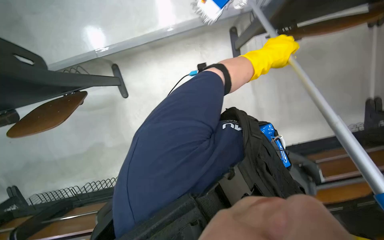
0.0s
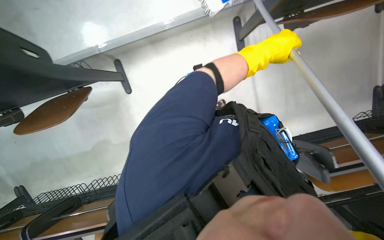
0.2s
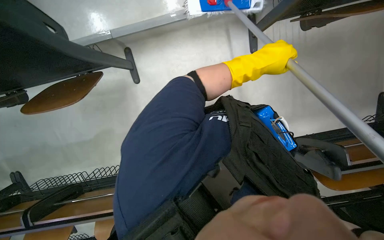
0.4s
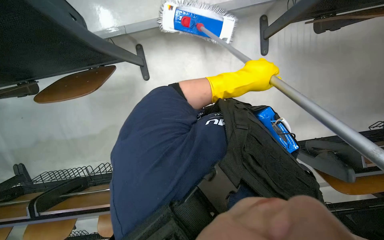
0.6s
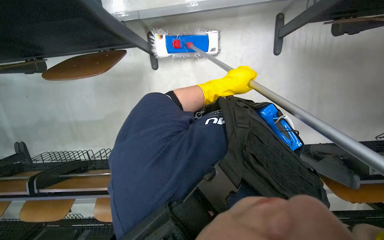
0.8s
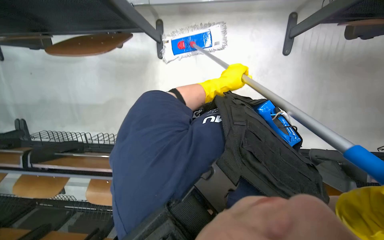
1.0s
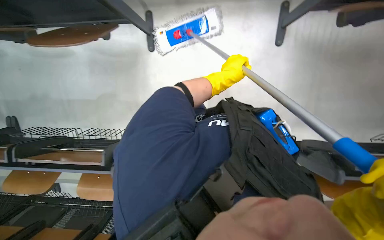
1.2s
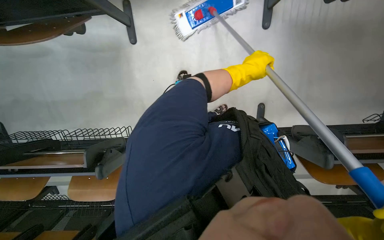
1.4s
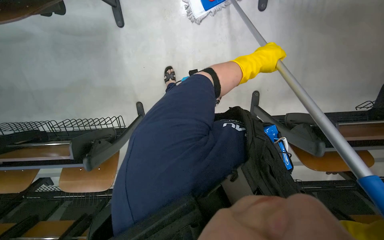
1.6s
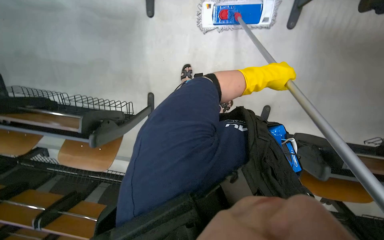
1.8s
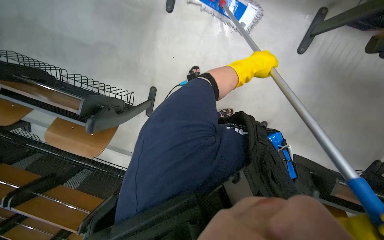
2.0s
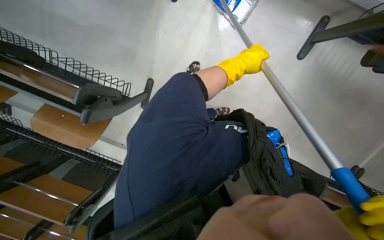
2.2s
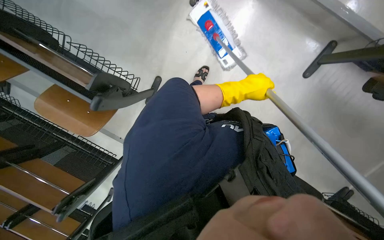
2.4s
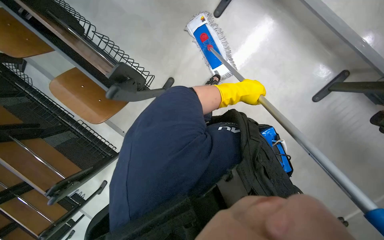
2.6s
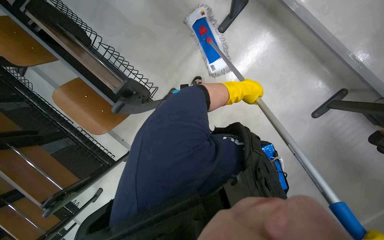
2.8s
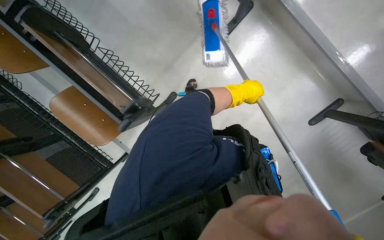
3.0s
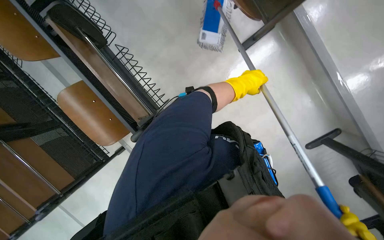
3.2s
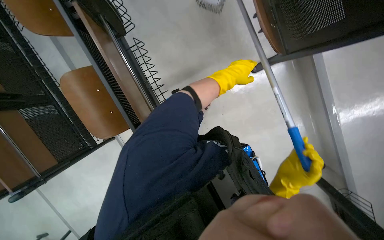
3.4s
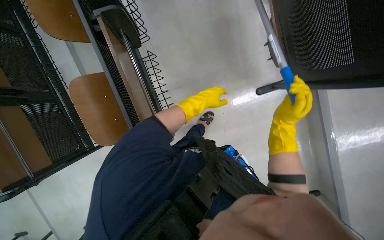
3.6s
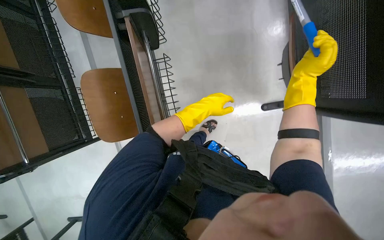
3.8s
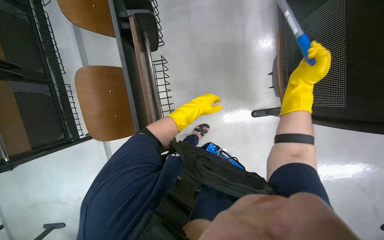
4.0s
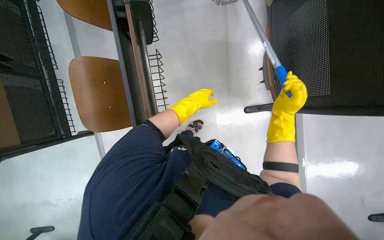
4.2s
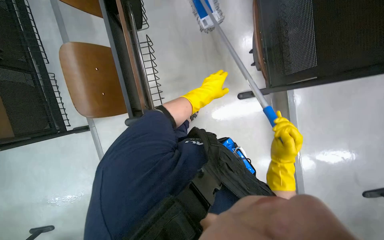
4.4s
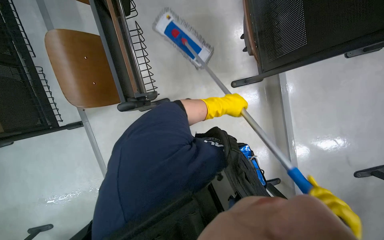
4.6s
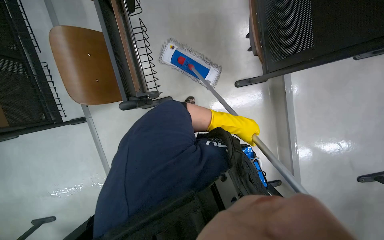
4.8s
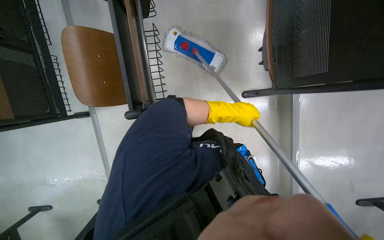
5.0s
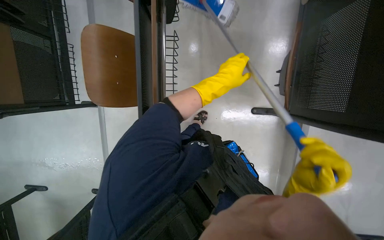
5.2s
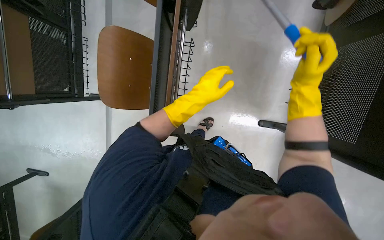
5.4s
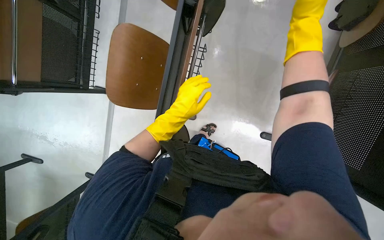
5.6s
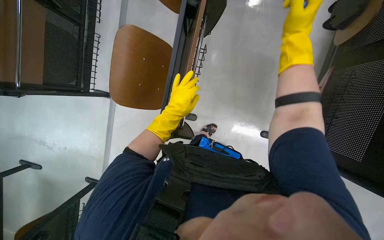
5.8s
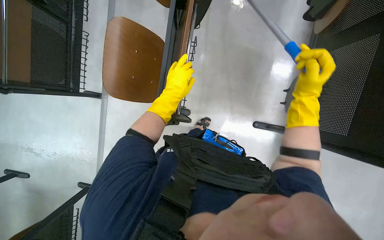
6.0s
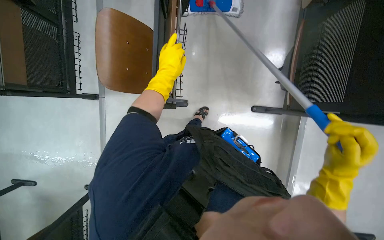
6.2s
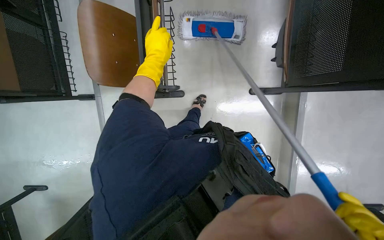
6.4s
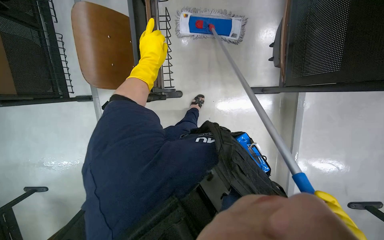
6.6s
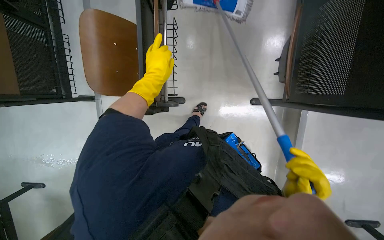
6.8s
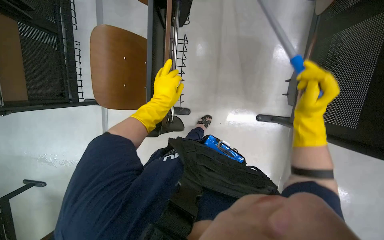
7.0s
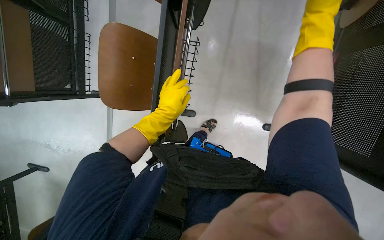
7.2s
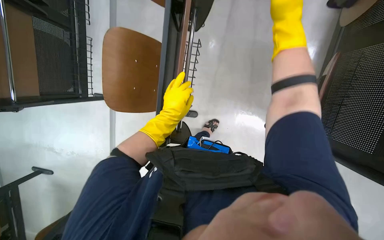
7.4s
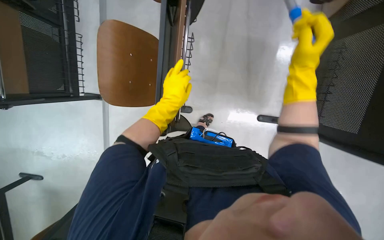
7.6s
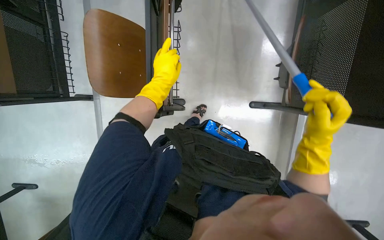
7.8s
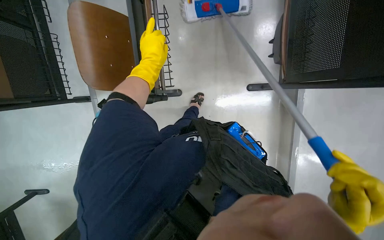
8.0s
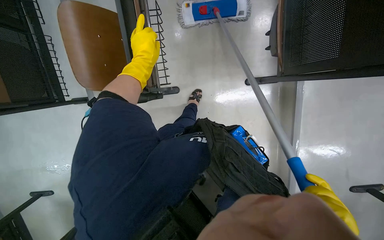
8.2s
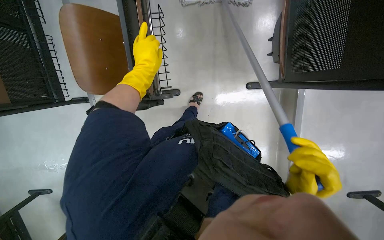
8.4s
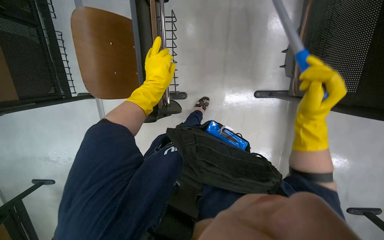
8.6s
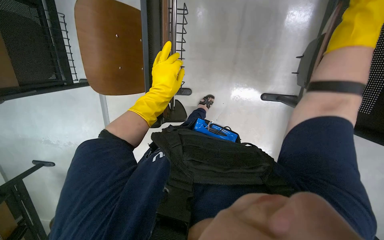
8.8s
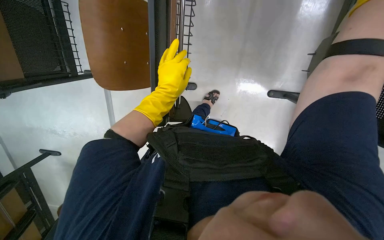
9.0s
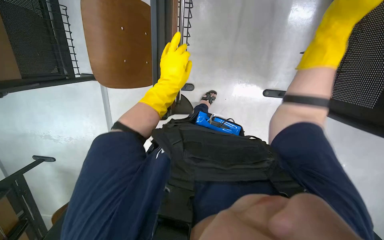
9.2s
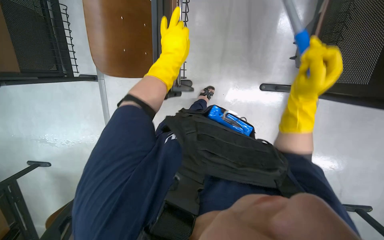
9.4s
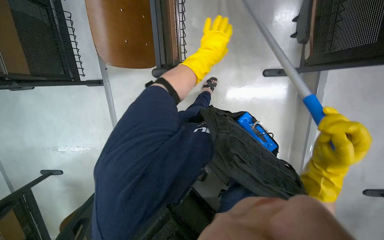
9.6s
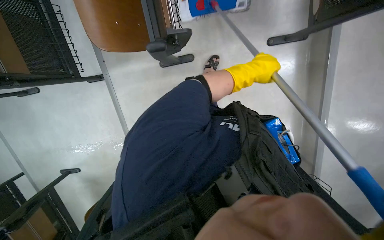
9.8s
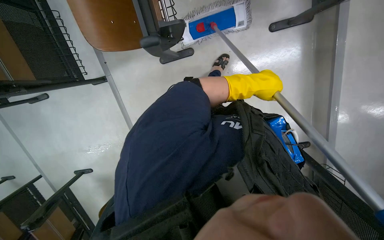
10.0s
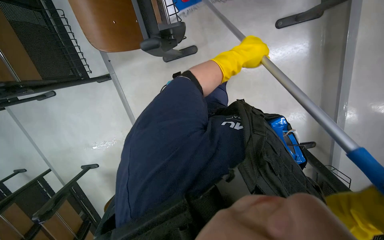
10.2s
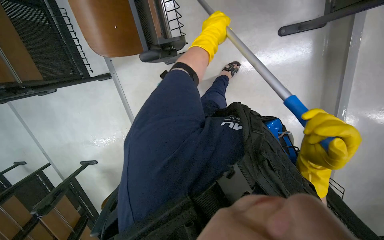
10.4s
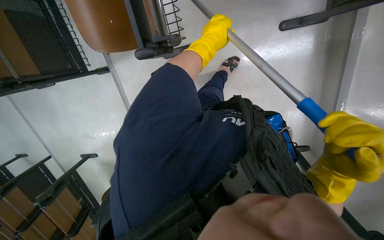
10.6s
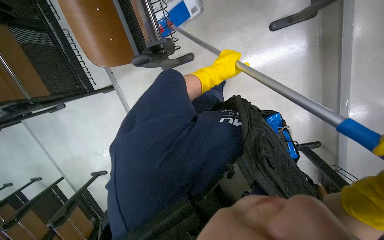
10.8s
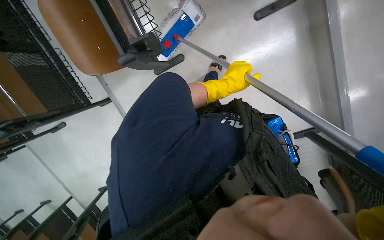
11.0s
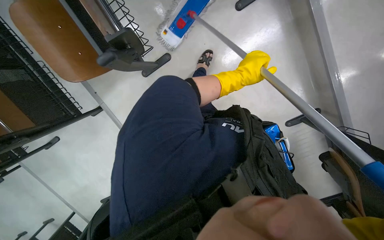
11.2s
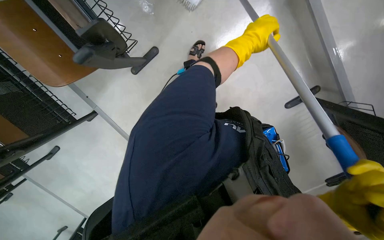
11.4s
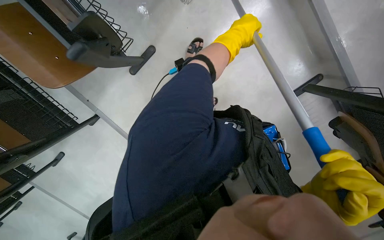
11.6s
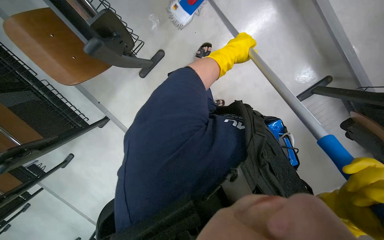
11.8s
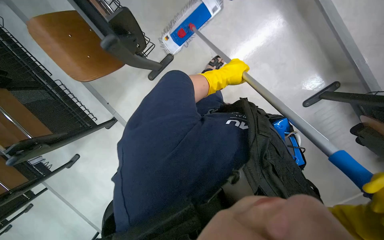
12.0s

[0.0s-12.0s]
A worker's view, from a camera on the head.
Job: mopping floor.
The whole recording: Mopping lecture hall floor. The worker mops the floor in the lecture hall, moving chairs and other items as needed to clean the area.
0.0s to 1.6s: The wearer looks some 15 degrees further downward.
1.6s to 3.0s: The head travels about 40 cm. Everything in view rotates roughly 45 degrees clockwise.
3.0s to 4.4s: The view pans to the right by about 15 degrees. The scene turns some 35 degrees clockwise in the picture.
4.4s to 6.0s: The left hand shifts about 25 cm to the left.
9.0s to 10.4s: The left hand is displaced to the right by about 15 cm.
10.4s to 12.0s: Everything in view rotates roughly 25 degrees counterclockwise. The left hand travels down the picture, to the right and farther from the camera by approximately 40 cm.

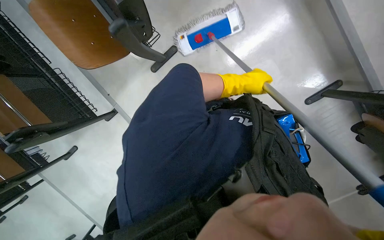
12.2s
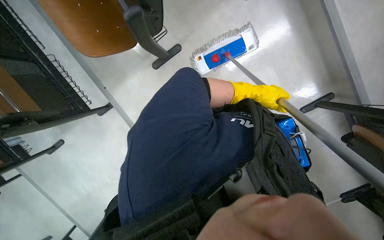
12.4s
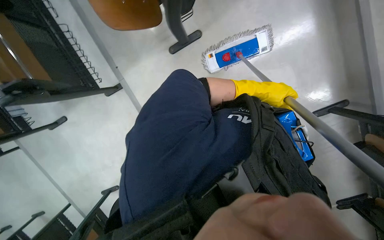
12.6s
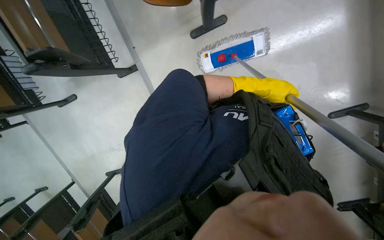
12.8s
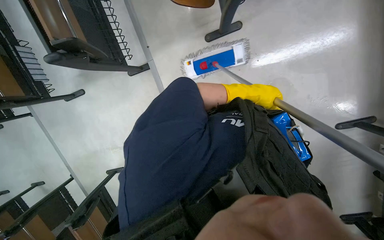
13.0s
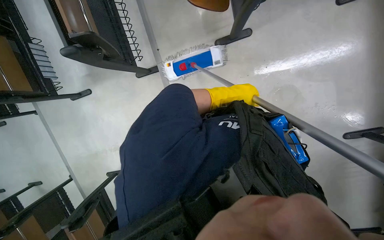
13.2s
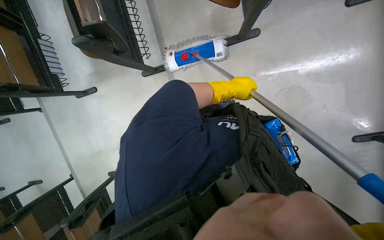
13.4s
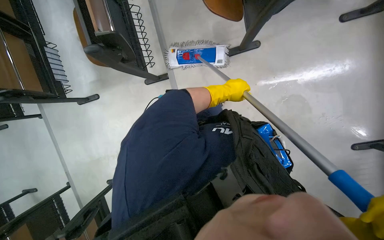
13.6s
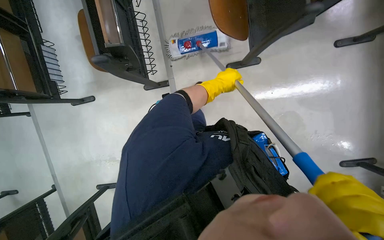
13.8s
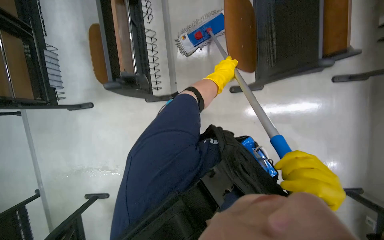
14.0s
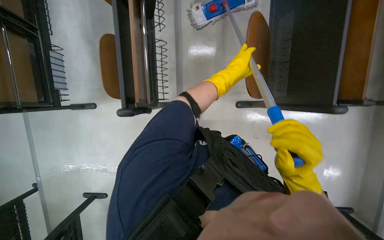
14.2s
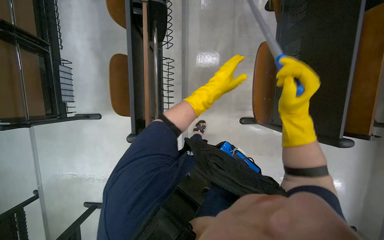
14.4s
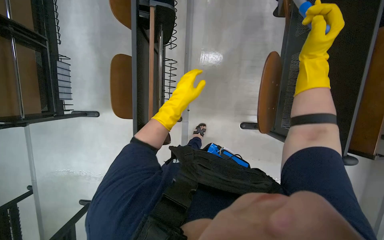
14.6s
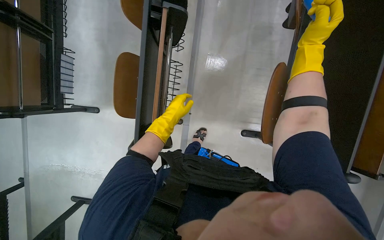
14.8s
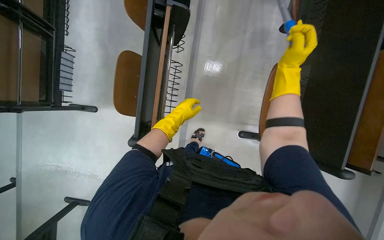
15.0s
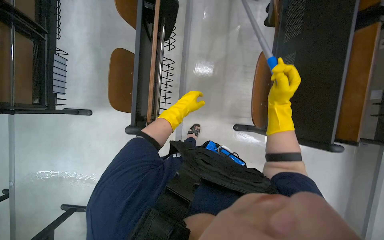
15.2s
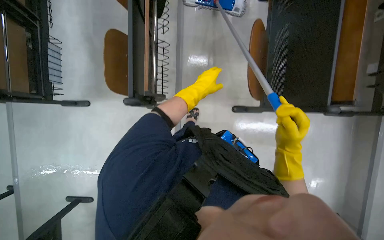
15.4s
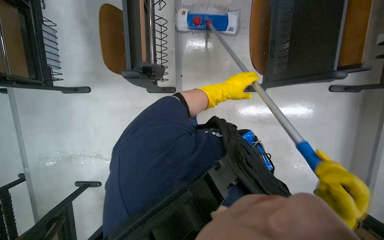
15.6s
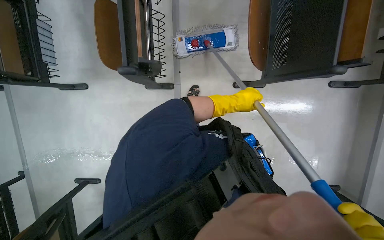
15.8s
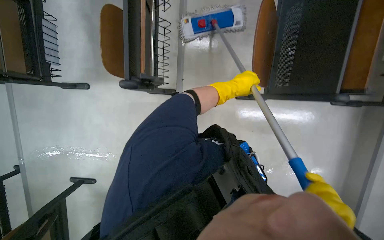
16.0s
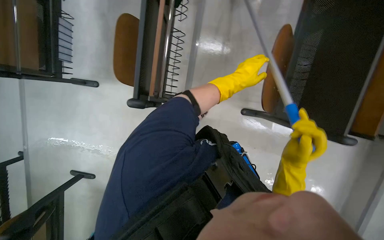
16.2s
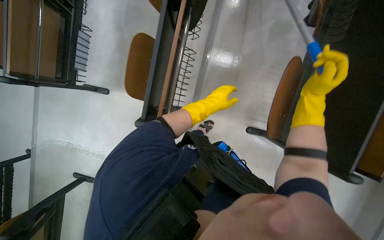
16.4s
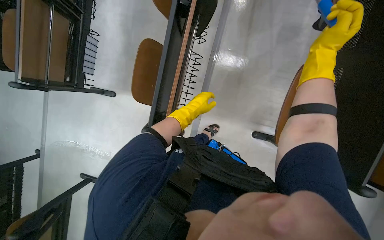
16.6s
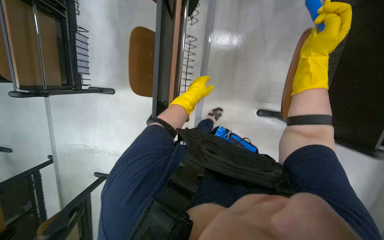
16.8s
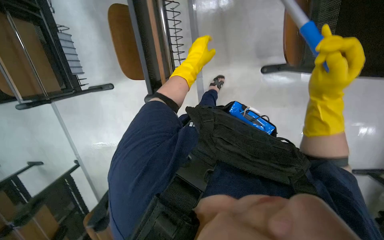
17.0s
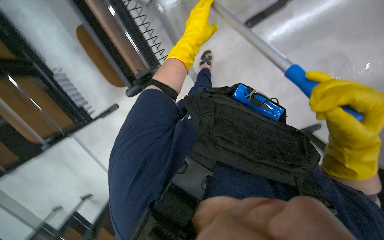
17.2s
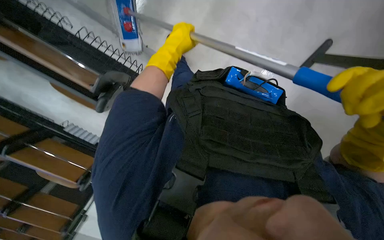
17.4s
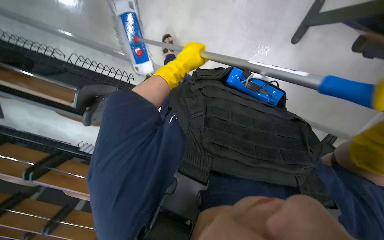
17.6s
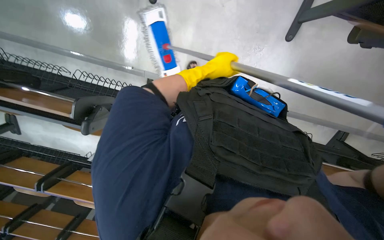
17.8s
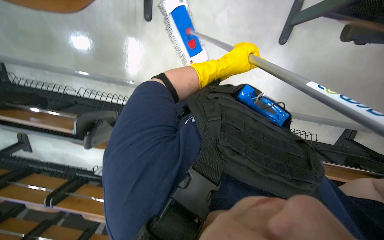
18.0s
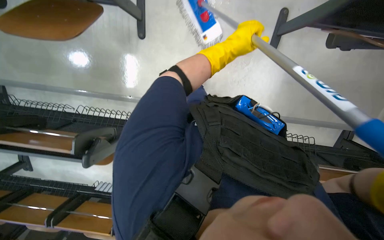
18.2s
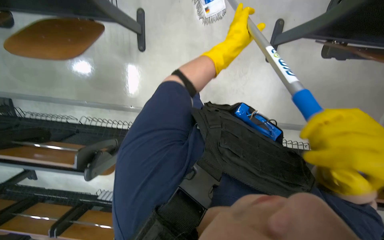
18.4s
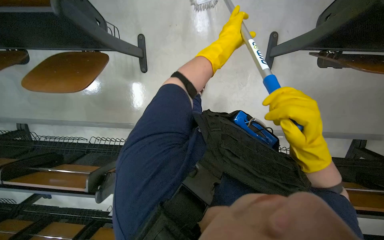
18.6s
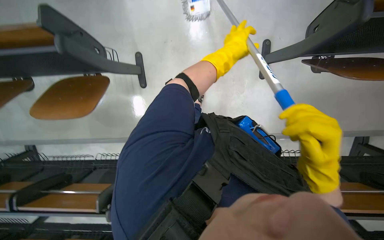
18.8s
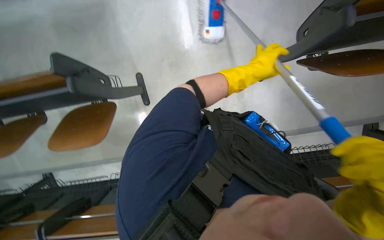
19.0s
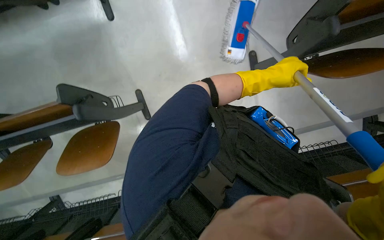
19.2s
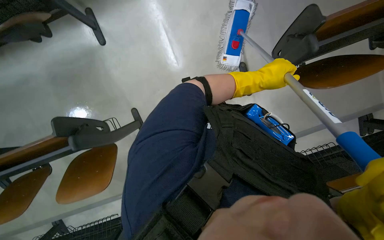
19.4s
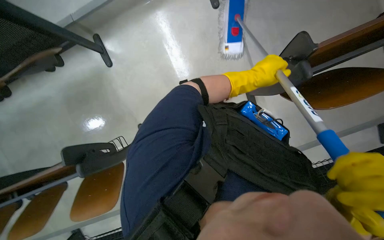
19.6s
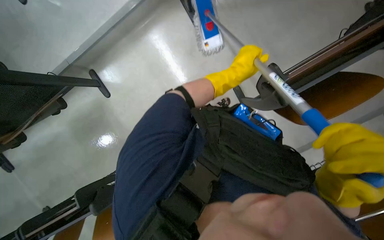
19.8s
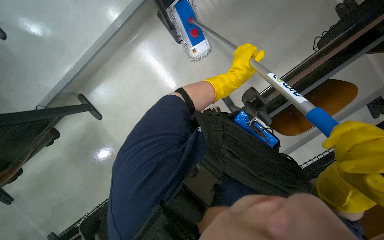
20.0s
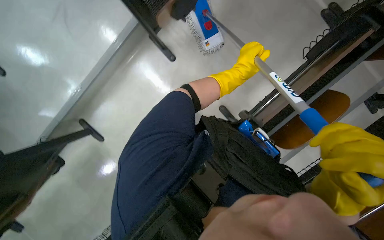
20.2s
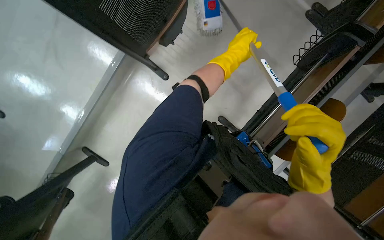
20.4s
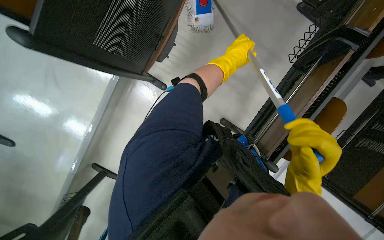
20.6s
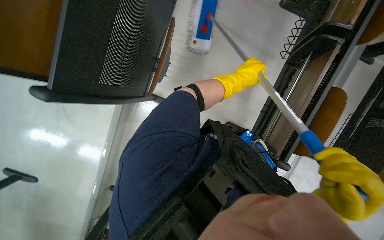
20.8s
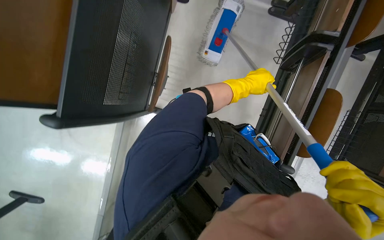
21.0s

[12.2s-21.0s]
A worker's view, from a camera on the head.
Job: mopping floor.
The whole recording: Mopping lecture hall floor. The worker mops the floor in the lecture hall, moving chairs and other items as needed to clean the area.
12.2s to 13.6s: The camera is carried to the left, approximately 60 cm.
13.6s to 15.2s: The head travels about 50 cm.
15.2s to 16.6s: The left hand goes to the right and returns, approximately 20 cm each way.
16.6s to 18.0s: The camera sweeps to the left, by approximately 20 degrees. The scene turns about 65 degrees counterclockwise in the picture.
18.0s to 19.6s: The view tilts some 20 degrees upward. Everything in view rotates about 30 degrees counterclockwise. The left hand travels to the right by approximately 25 cm.
